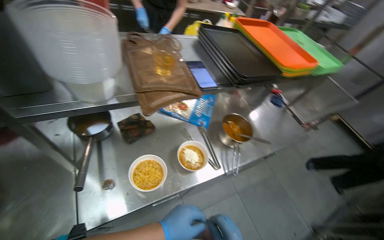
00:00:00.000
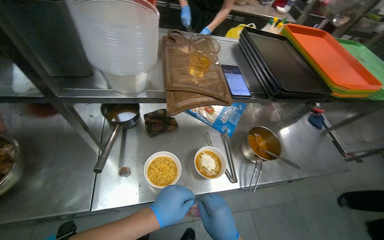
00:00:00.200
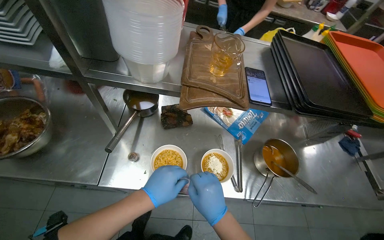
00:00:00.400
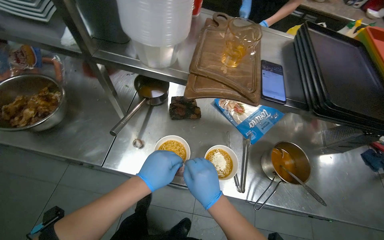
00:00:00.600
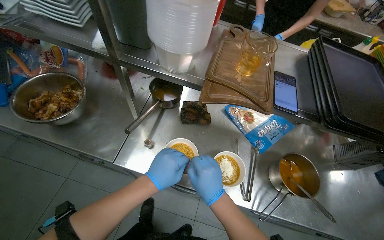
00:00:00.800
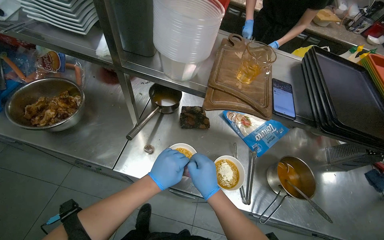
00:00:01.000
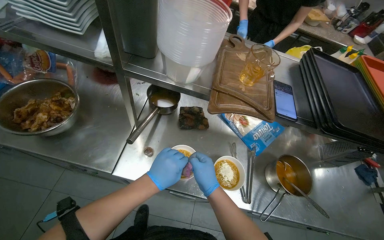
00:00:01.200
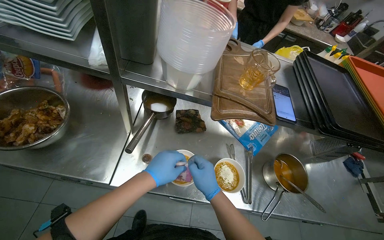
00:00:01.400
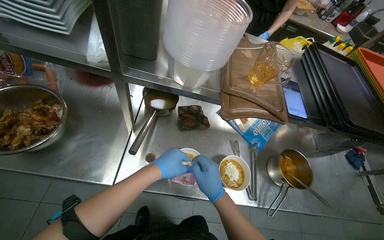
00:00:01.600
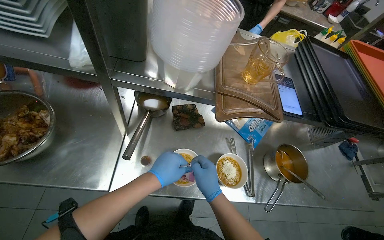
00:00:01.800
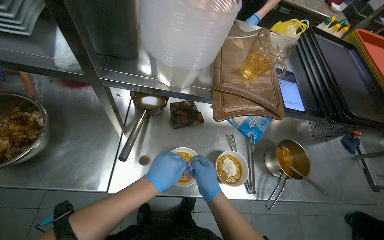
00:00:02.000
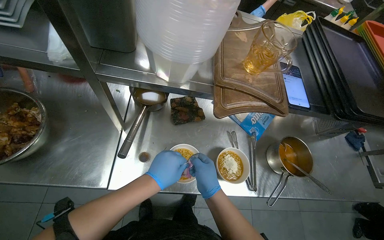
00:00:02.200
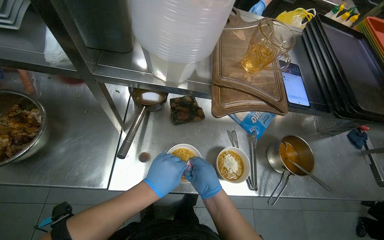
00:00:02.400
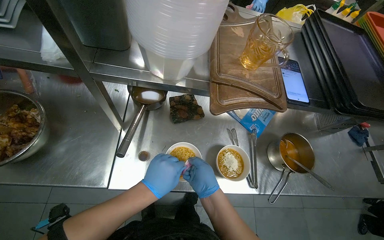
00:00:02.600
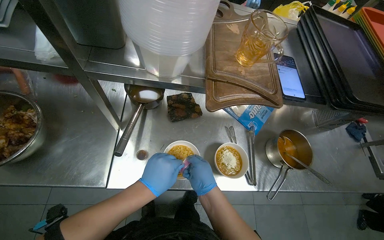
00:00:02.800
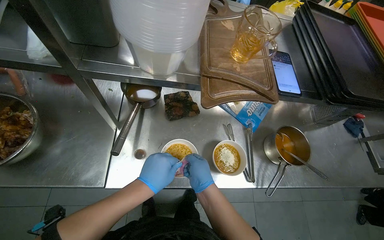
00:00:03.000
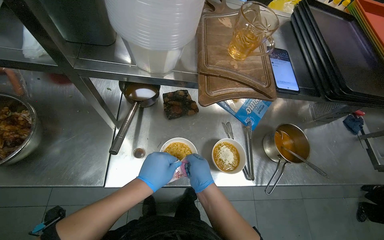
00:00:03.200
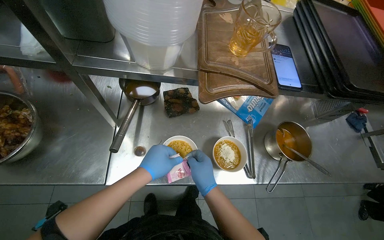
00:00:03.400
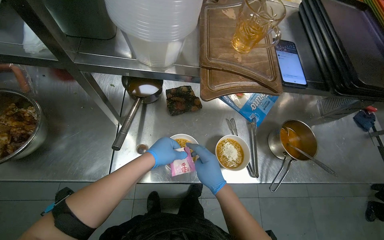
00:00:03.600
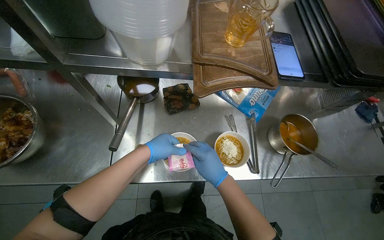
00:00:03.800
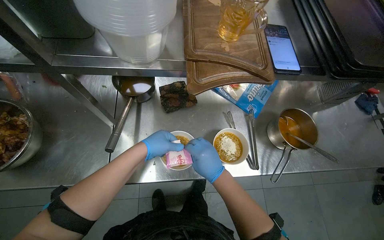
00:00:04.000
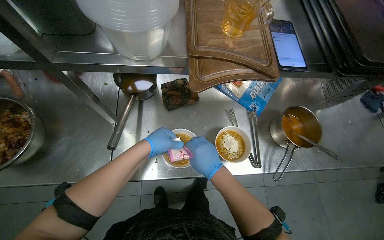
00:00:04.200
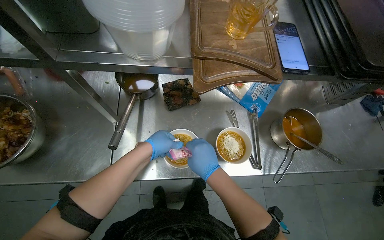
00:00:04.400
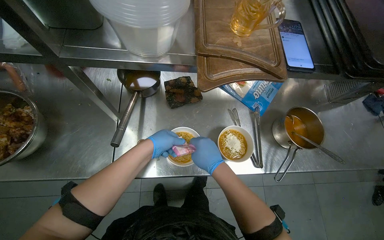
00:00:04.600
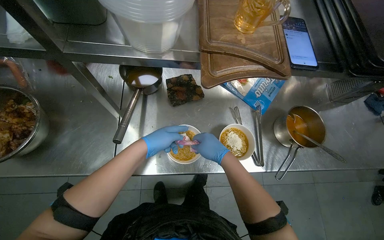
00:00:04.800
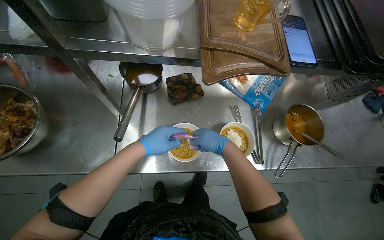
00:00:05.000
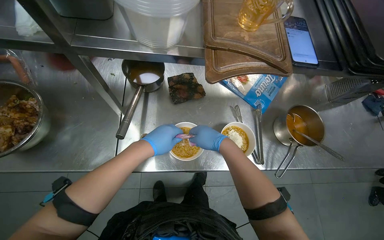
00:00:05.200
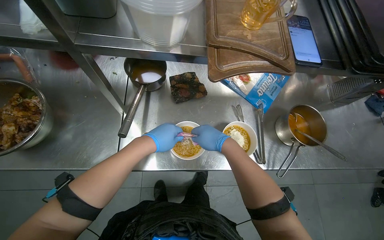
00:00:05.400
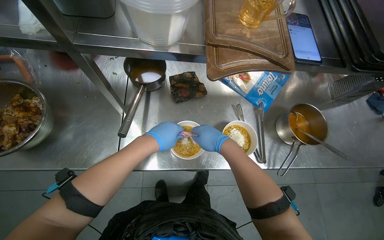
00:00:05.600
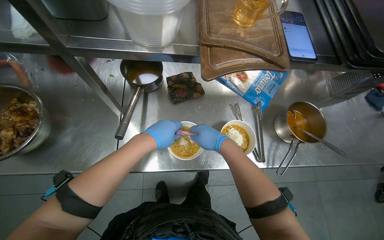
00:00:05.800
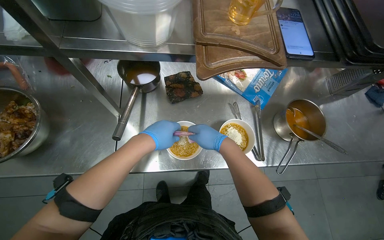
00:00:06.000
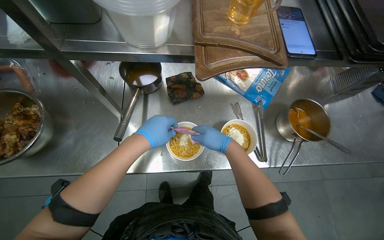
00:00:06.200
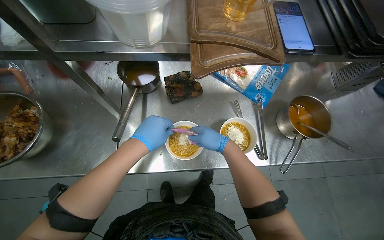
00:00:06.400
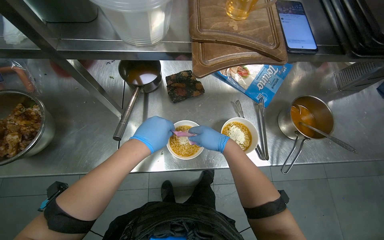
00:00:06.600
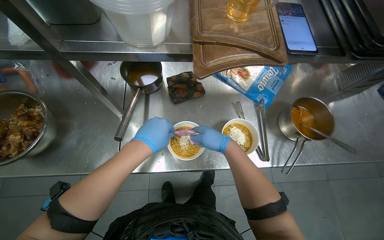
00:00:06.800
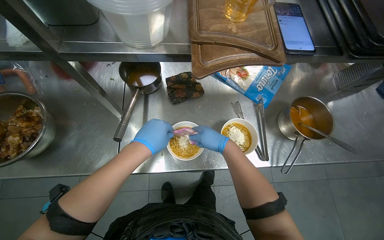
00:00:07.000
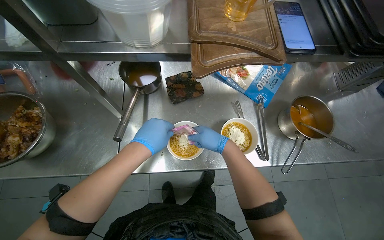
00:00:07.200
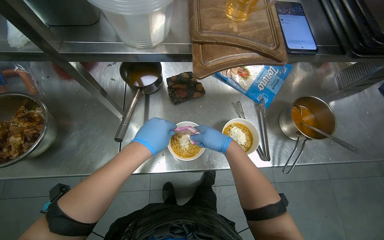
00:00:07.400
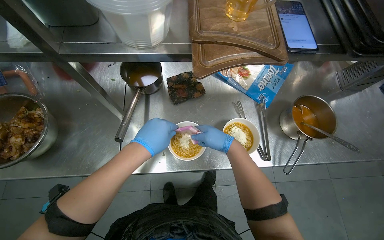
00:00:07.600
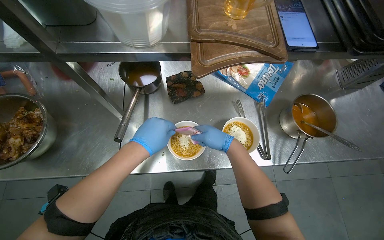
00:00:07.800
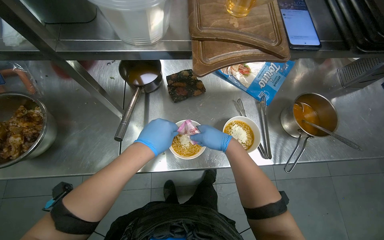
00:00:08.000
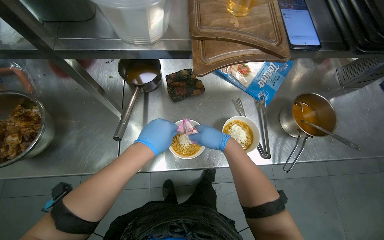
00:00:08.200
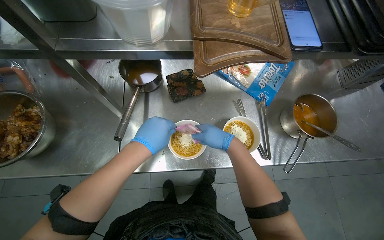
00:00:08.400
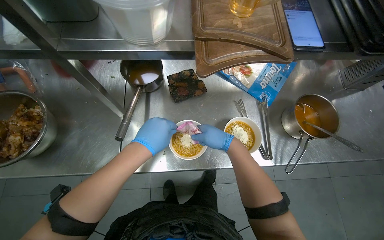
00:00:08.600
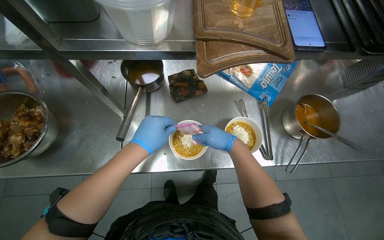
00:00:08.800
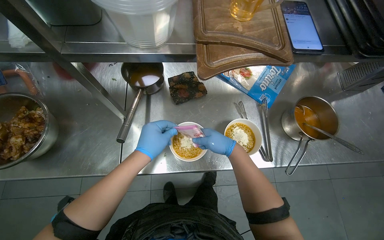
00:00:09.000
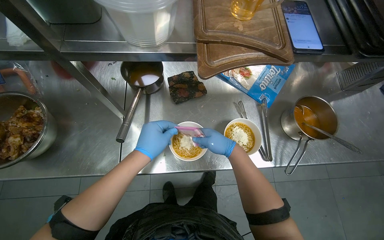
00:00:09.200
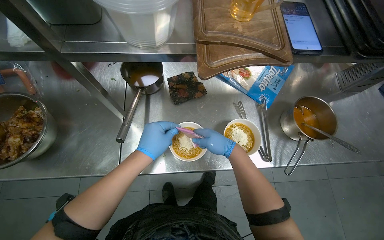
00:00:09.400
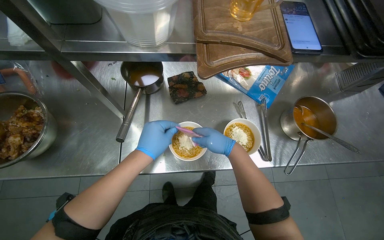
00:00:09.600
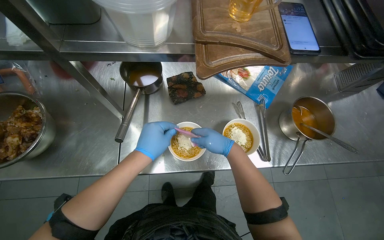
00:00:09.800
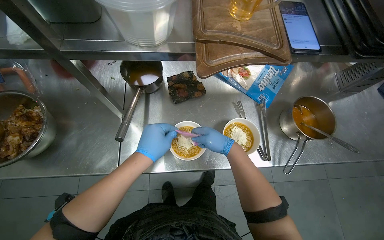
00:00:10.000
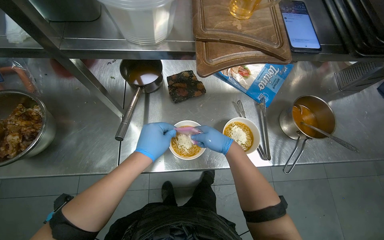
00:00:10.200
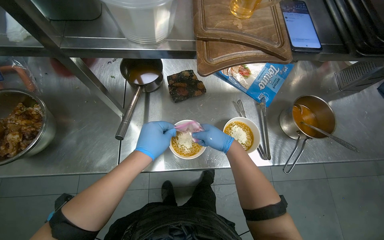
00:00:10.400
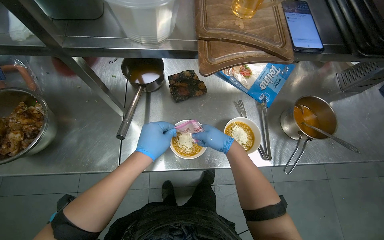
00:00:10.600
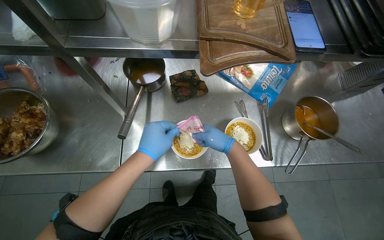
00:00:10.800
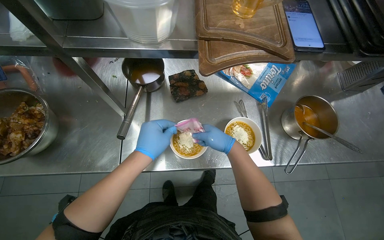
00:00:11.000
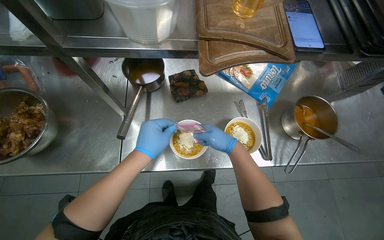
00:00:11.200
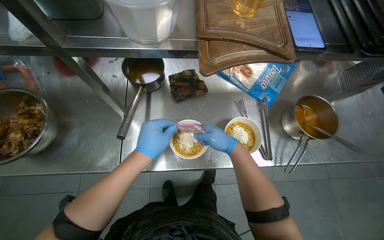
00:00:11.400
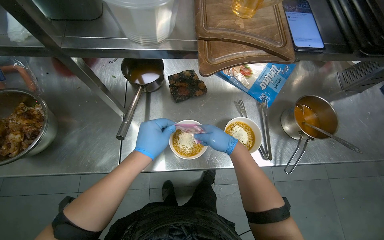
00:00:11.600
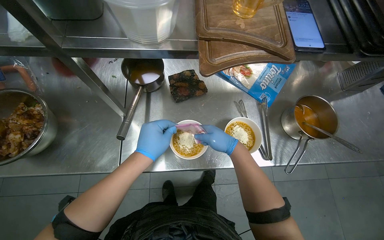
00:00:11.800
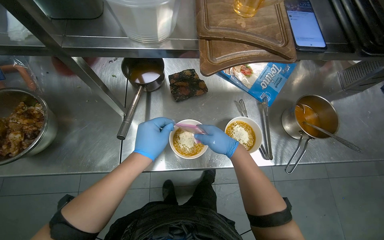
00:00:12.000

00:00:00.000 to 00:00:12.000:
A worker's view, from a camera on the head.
Job: preparing food.
The whole recording: Seasoning and mixing noodle bowls. The worker adds seasoning from packets and mixes ingredients into noodle bowls.
00:00:00.000 to 00:00:01.600: The head turns to the left by approximately 30 degrees.
00:00:01.600 to 00:00:03.000: The hands work in one place, with small movements.
00:00:03.000 to 00:00:04.400: The left hand heads farther from the camera, covering about 10 cm.
00:00:04.400 to 00:00:06.000: The hands are busy where they are.
00:00:06.000 to 00:00:12.000: The hands are busy where they are.

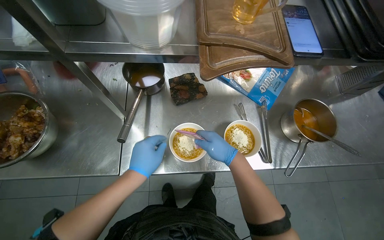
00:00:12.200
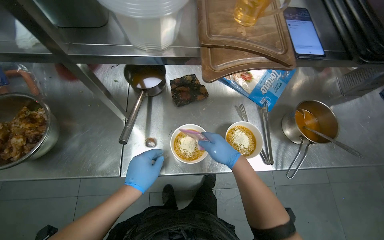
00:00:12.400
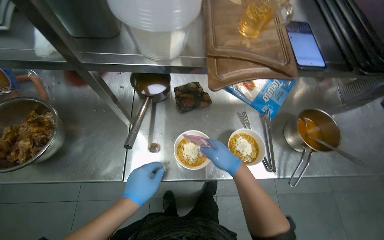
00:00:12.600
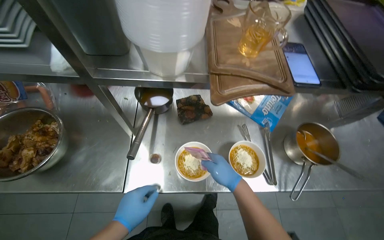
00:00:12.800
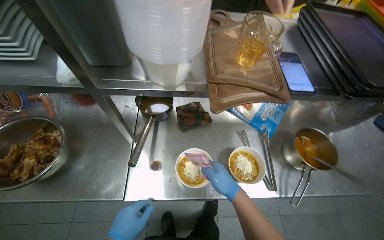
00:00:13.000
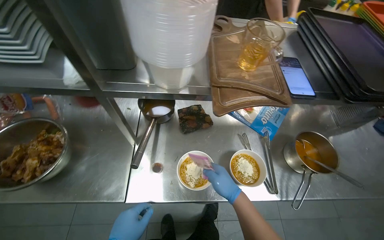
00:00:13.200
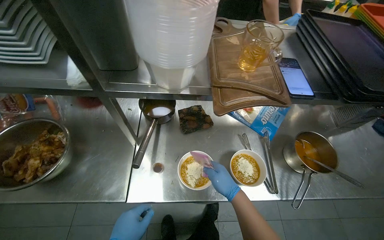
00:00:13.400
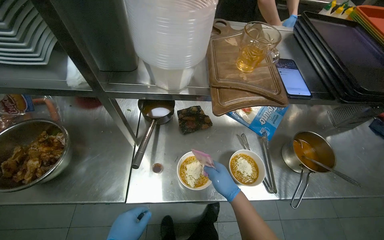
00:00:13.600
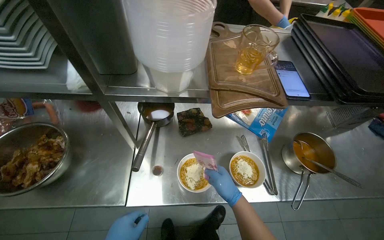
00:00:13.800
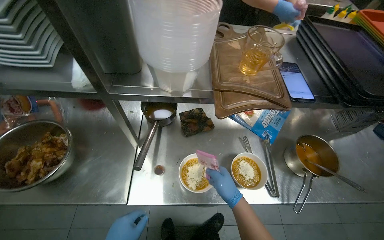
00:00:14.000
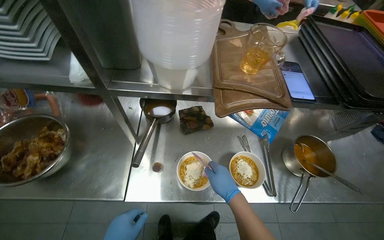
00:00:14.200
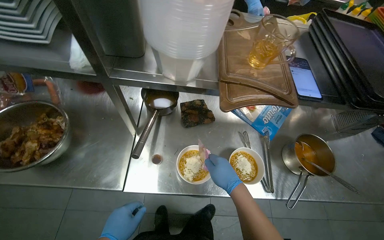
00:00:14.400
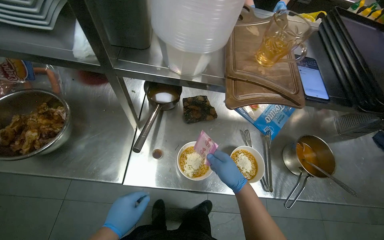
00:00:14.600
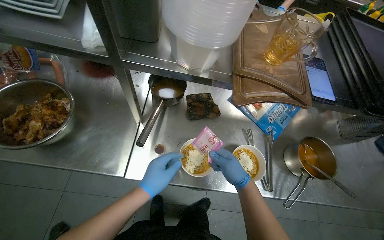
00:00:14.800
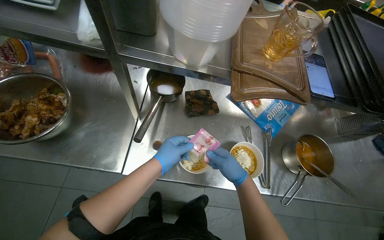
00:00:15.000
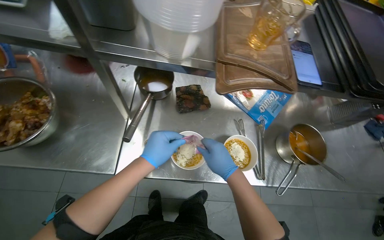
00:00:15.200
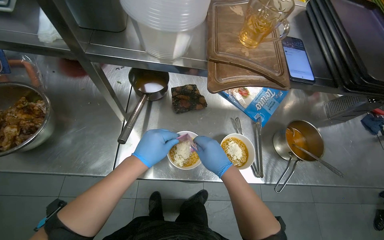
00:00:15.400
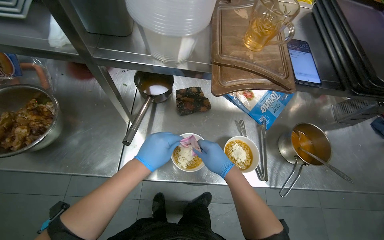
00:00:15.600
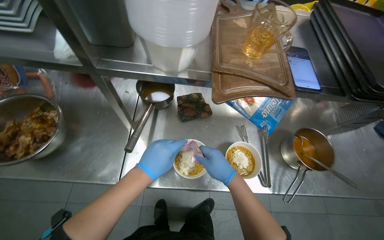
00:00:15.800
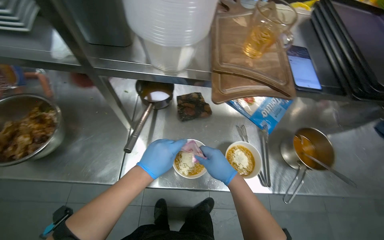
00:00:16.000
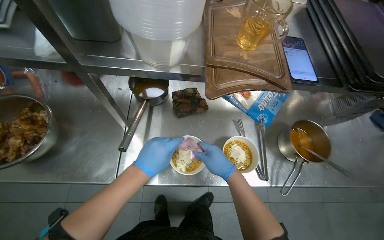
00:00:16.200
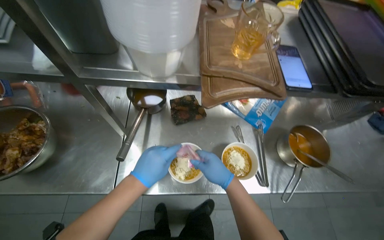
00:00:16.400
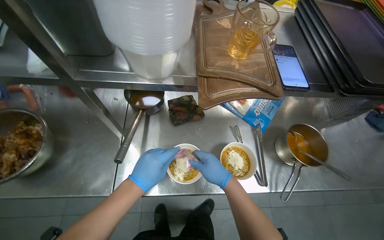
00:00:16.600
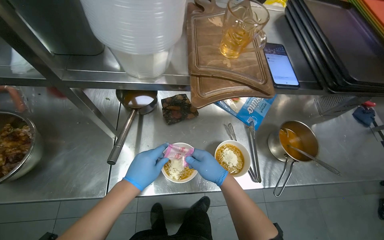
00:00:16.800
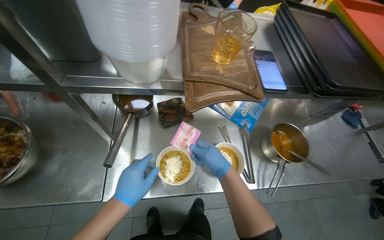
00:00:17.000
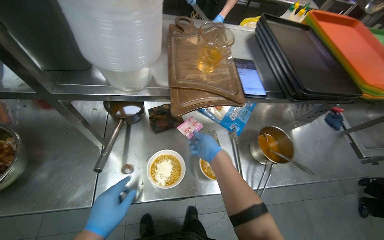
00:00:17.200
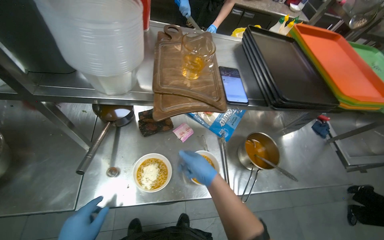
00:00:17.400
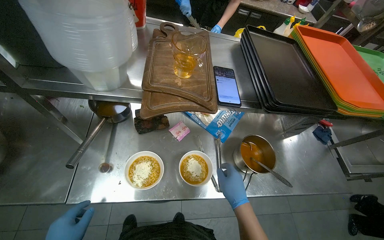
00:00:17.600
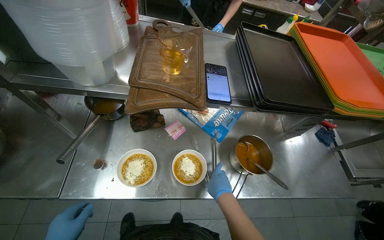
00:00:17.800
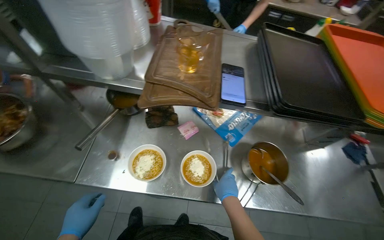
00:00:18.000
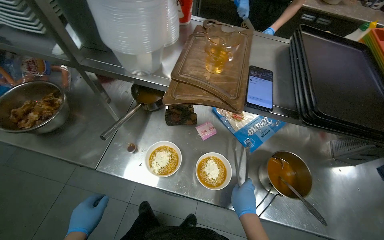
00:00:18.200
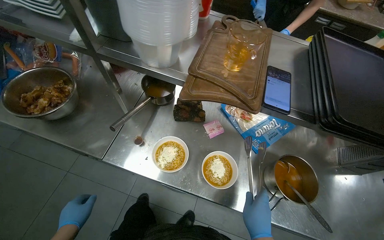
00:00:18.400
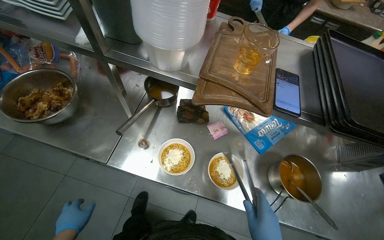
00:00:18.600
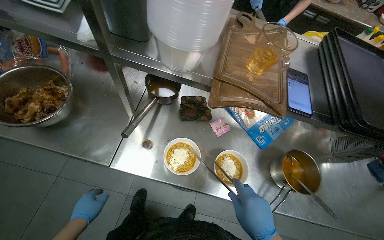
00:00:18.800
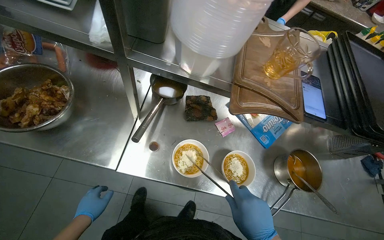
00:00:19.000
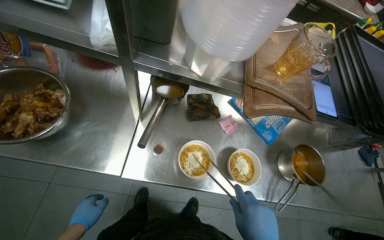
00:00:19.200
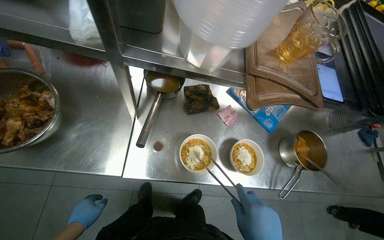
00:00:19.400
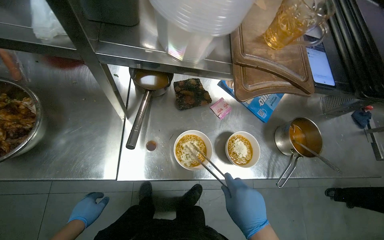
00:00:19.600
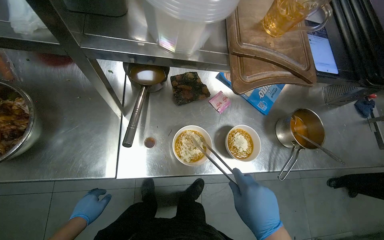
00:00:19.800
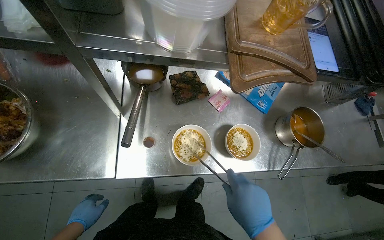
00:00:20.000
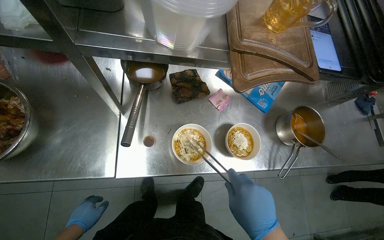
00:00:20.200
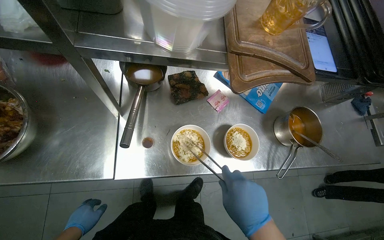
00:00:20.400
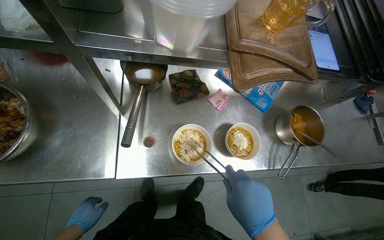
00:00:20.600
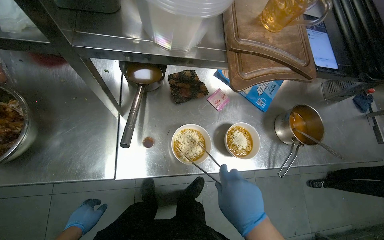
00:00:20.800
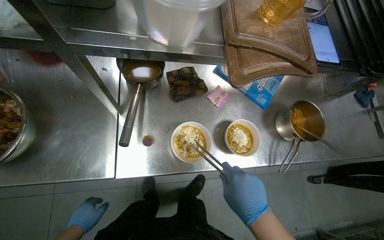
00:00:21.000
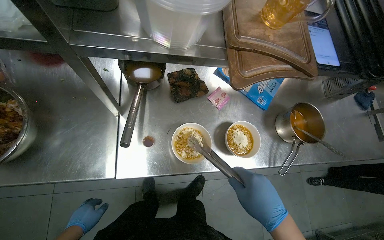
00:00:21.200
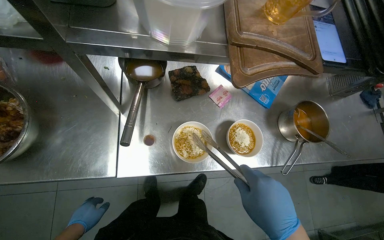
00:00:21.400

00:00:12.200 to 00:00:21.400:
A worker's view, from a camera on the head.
Job: preparing food.
The whole recording: Seasoning and mixing noodle bowls. The worker adds seasoning from packets and mixes ingredients into noodle bowls.
00:00:15.200 to 00:00:16.800: The hands work in one place, with small movements.
00:00:16.800 to 00:00:18.400: The right hand is displaced to the right by approximately 15 cm.
00:00:18.400 to 00:00:19.800: The wearer's head swings approximately 20 degrees to the right. The view tips downward by some 15 degrees.
00:00:19.800 to 00:00:21.400: The hands make small movements and keep their place.
